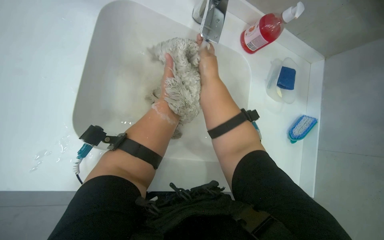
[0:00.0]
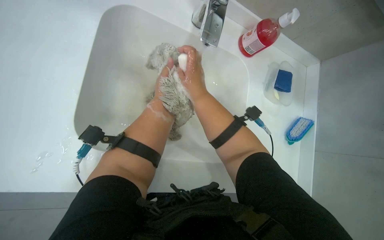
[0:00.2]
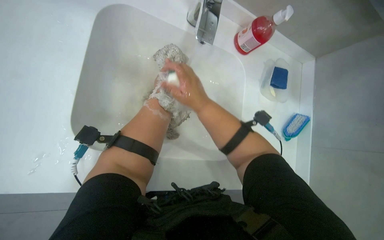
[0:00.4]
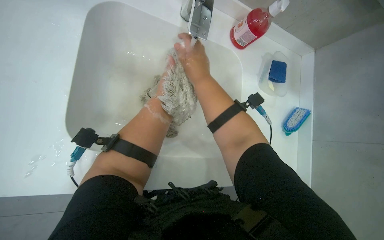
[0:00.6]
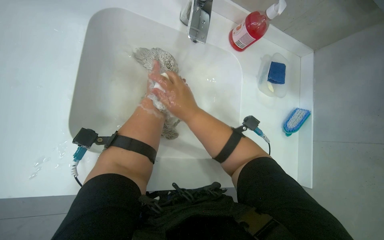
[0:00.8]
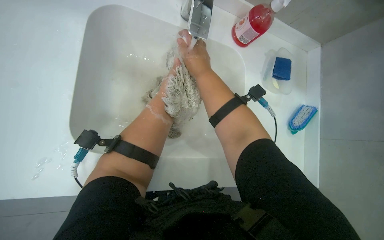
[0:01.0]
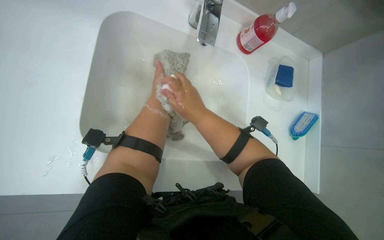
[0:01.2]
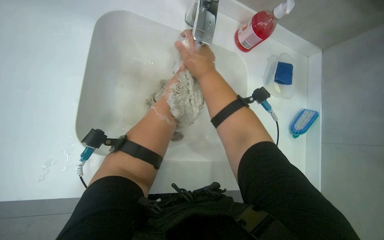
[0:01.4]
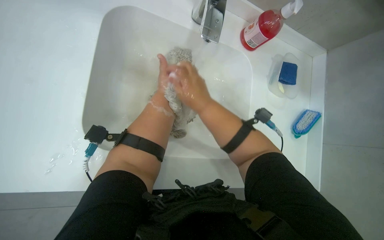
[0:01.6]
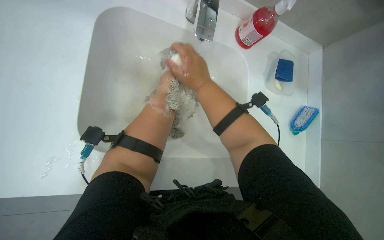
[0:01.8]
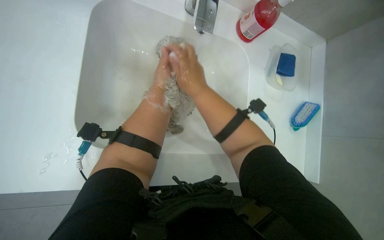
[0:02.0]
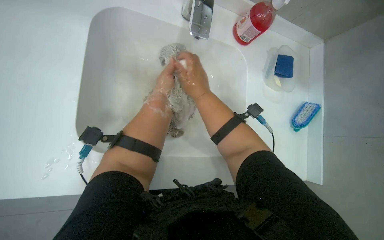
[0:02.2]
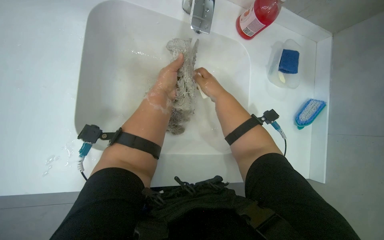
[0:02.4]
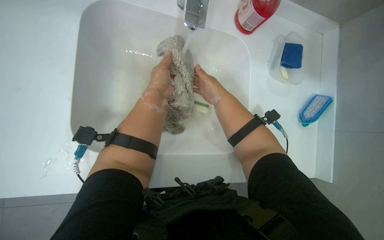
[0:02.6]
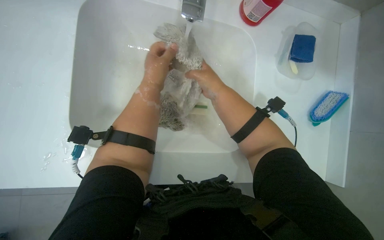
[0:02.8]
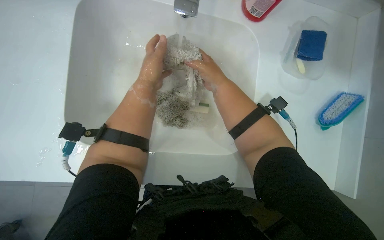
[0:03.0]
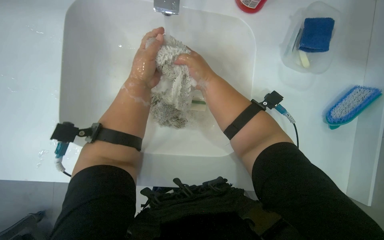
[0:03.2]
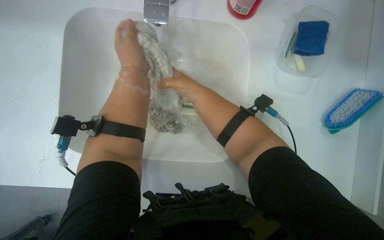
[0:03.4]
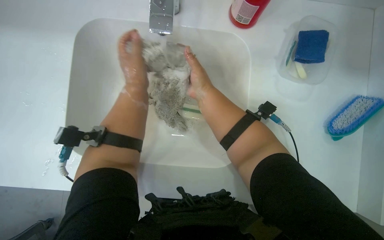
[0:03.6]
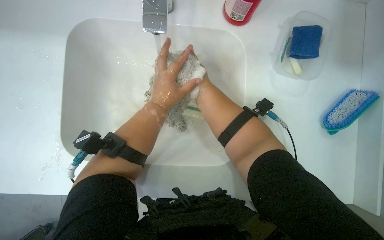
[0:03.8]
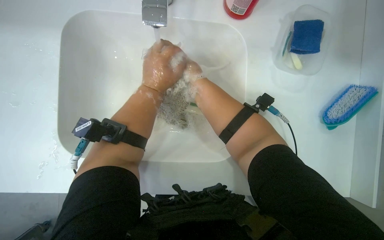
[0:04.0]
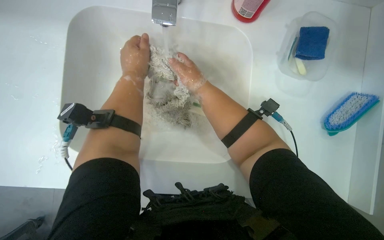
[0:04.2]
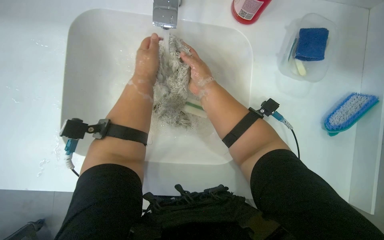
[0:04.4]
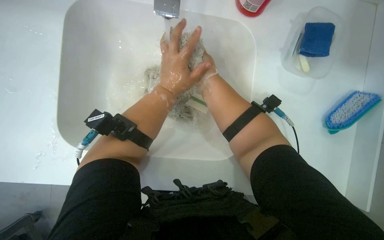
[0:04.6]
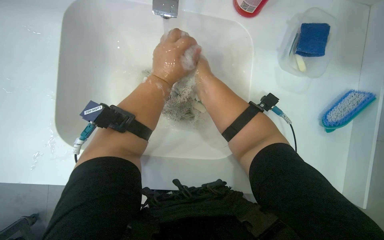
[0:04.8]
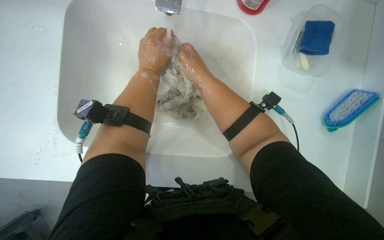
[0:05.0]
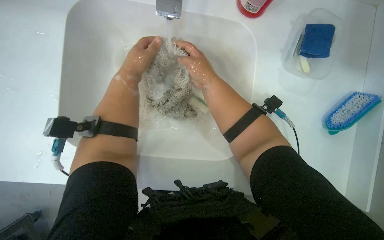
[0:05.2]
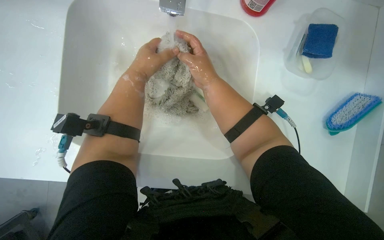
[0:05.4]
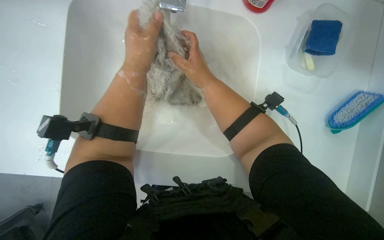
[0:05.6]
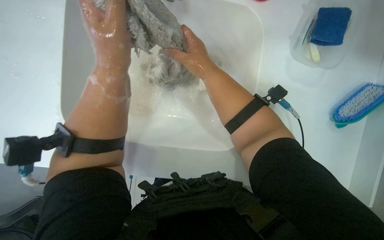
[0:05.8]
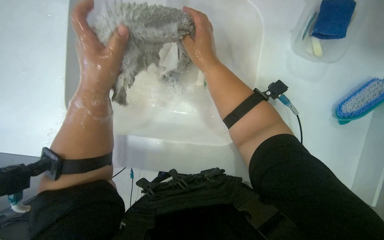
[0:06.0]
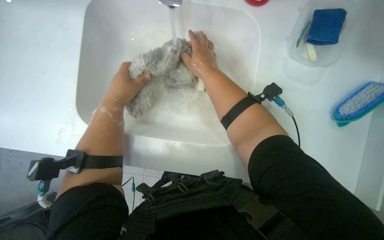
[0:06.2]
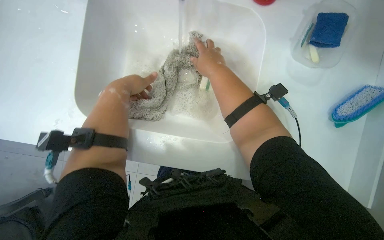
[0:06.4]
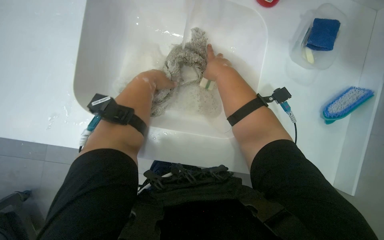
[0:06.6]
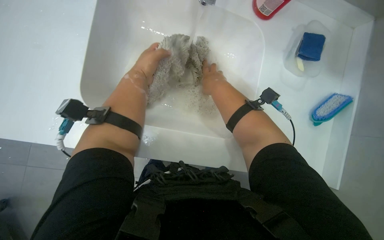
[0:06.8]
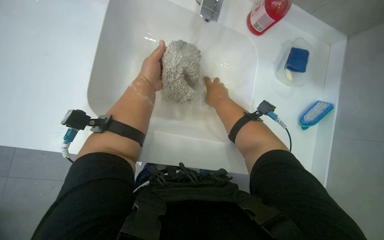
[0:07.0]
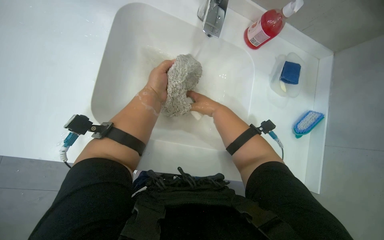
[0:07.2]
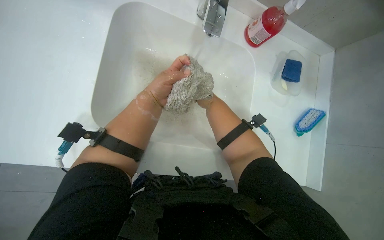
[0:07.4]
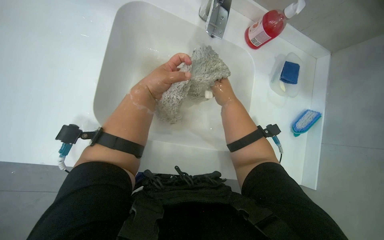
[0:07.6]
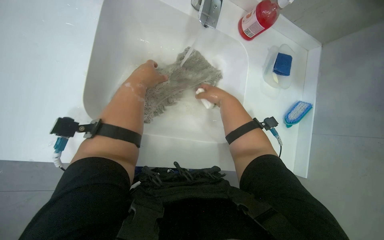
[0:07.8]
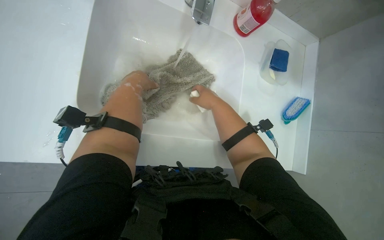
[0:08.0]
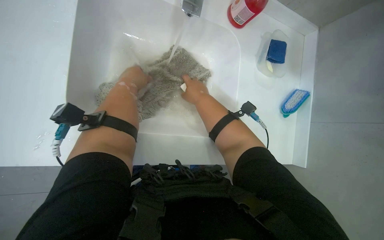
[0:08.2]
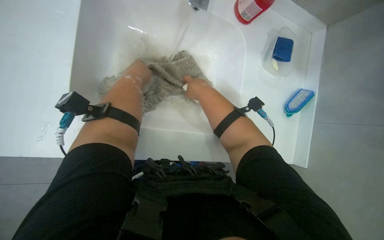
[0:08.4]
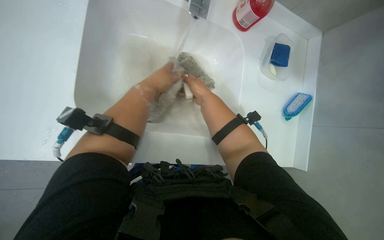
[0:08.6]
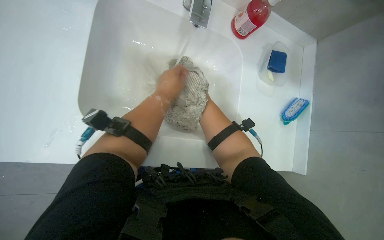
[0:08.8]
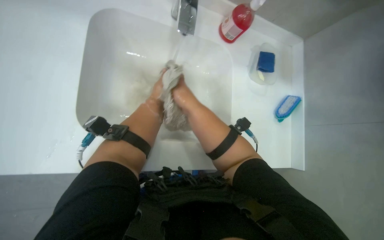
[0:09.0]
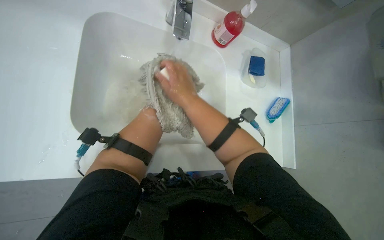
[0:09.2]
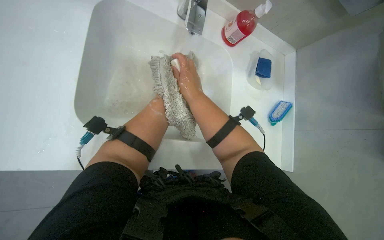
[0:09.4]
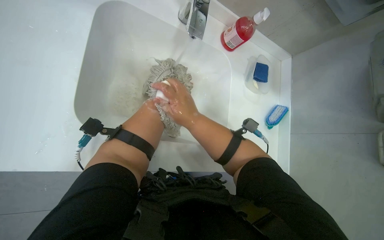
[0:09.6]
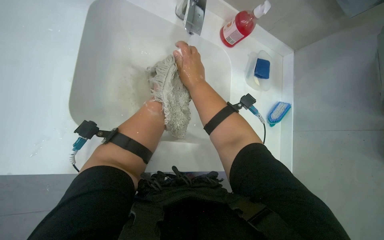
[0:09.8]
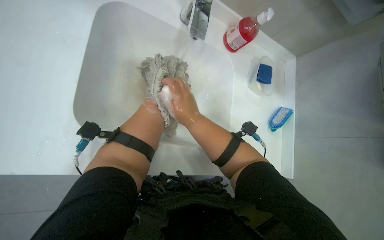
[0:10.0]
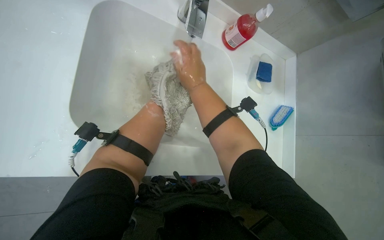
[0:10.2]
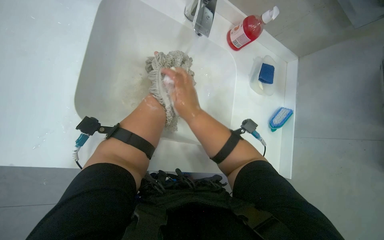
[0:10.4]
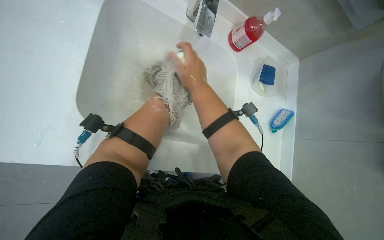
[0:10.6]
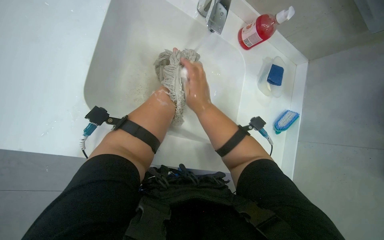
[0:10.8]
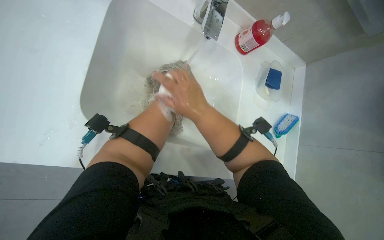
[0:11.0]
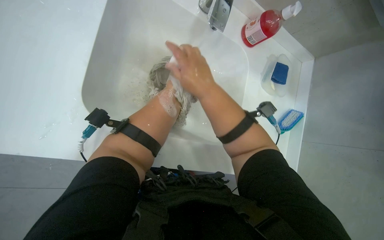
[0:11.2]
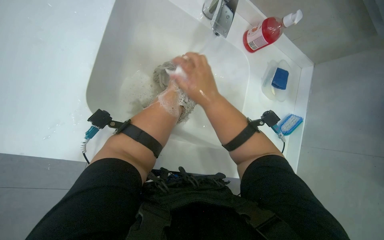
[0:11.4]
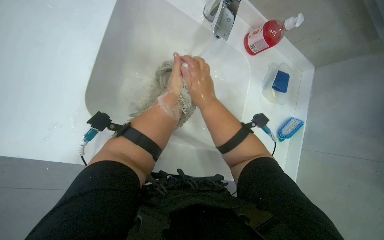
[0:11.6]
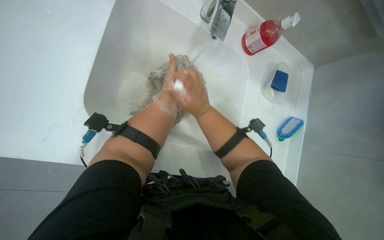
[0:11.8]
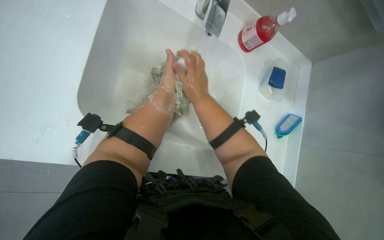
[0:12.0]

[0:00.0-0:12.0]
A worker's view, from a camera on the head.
Job: preparing cleaning supplies.
The whole recording: Washing mop head in sink. The worker washes and wrings out the mop head in the sink, then places it into a bucket.
0:00.0 to 0:01.6: The right hand goes up and down the picture, some 10 cm each way, reversing 4 times.
0:07.6 to 0:09.0: The left hand travels farther from the camera by approximately 15 cm. The right hand reaches some 15 cm farther from the camera, then returns.

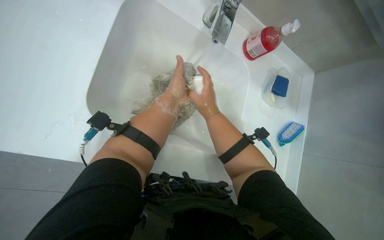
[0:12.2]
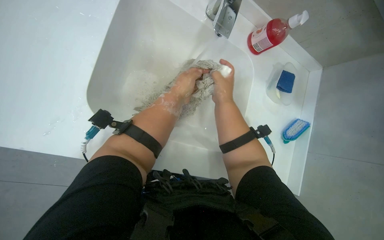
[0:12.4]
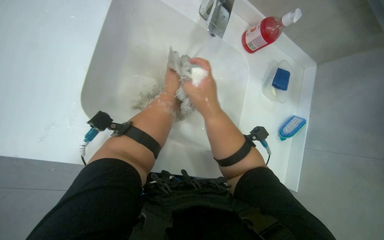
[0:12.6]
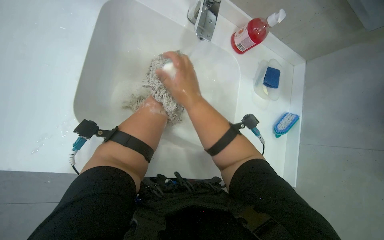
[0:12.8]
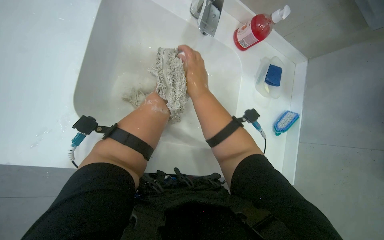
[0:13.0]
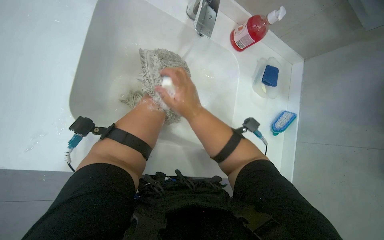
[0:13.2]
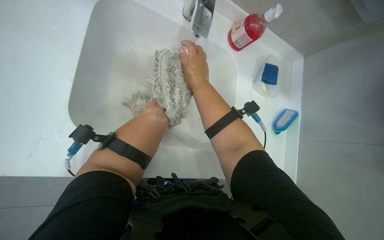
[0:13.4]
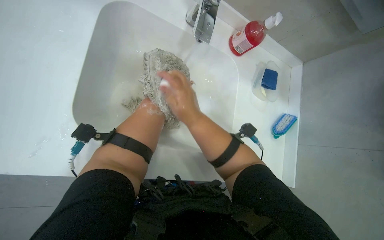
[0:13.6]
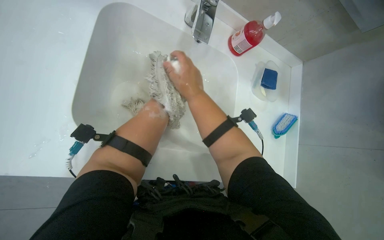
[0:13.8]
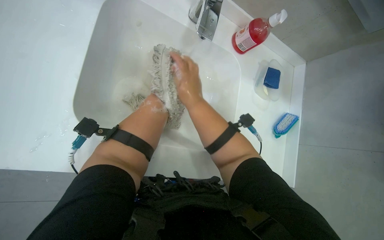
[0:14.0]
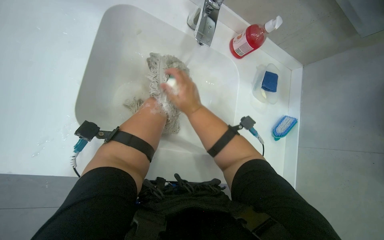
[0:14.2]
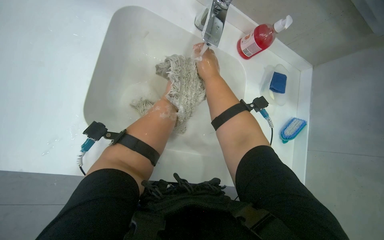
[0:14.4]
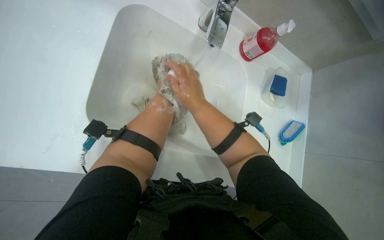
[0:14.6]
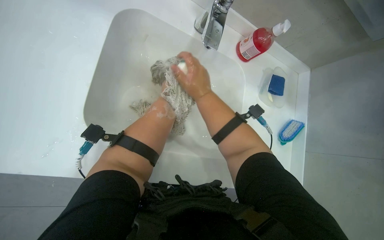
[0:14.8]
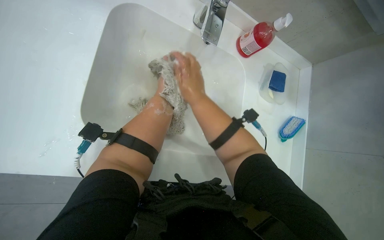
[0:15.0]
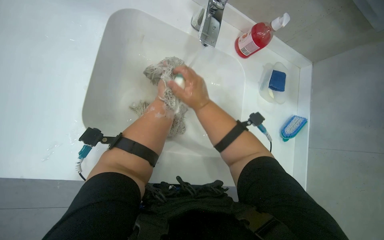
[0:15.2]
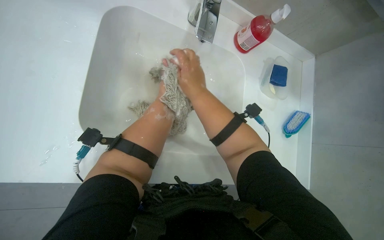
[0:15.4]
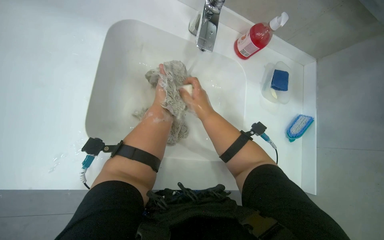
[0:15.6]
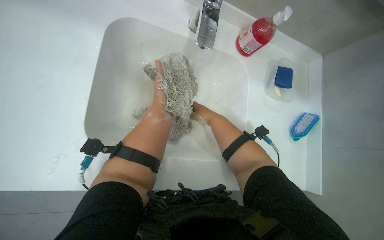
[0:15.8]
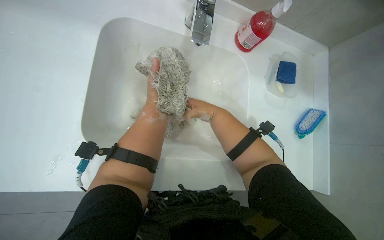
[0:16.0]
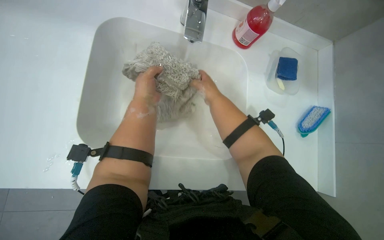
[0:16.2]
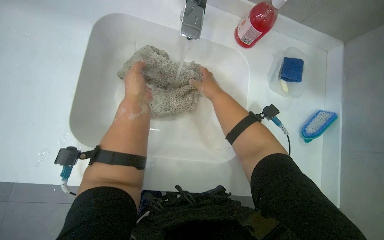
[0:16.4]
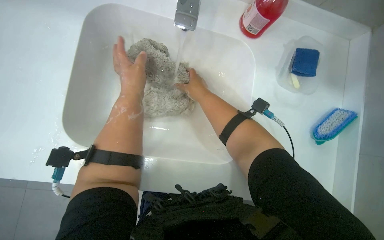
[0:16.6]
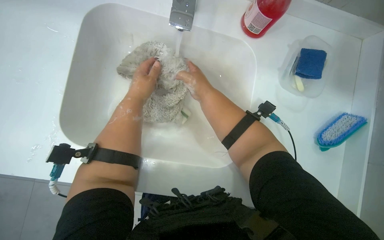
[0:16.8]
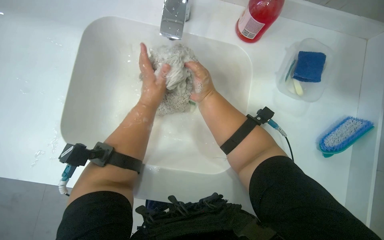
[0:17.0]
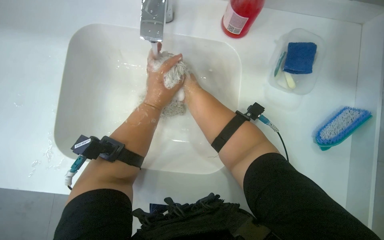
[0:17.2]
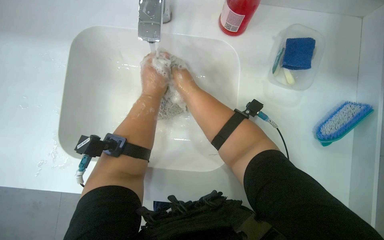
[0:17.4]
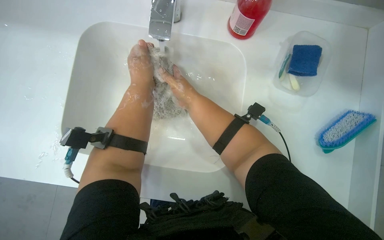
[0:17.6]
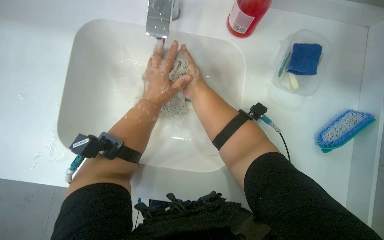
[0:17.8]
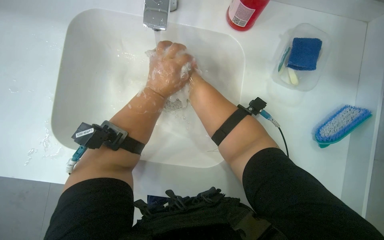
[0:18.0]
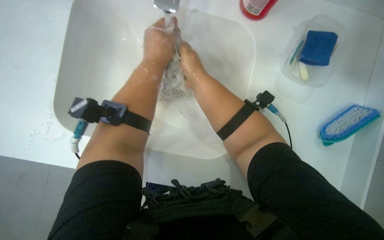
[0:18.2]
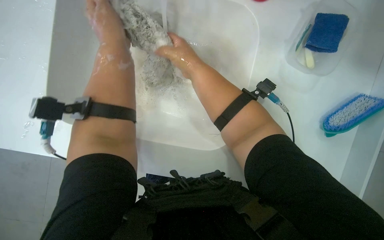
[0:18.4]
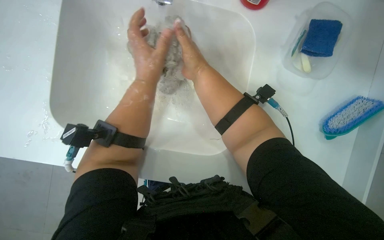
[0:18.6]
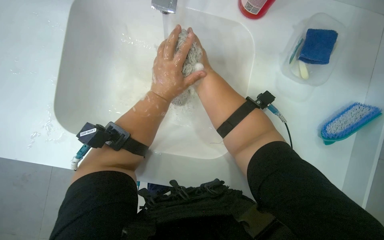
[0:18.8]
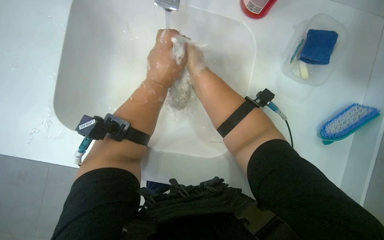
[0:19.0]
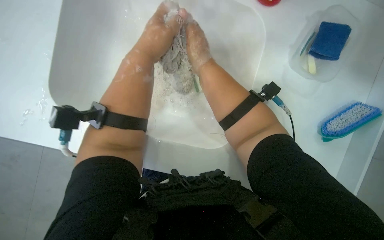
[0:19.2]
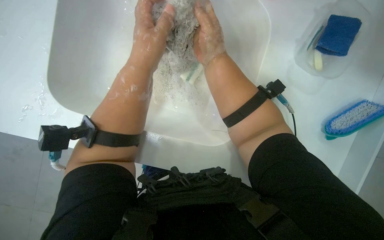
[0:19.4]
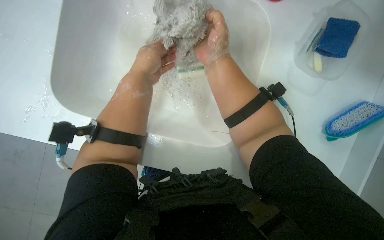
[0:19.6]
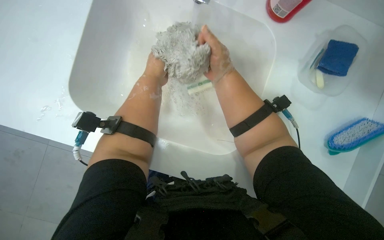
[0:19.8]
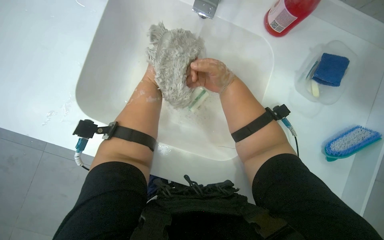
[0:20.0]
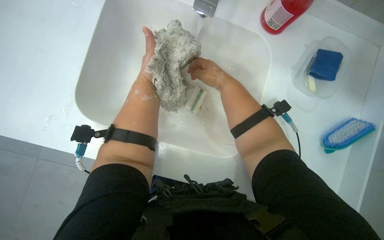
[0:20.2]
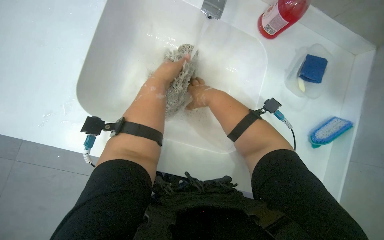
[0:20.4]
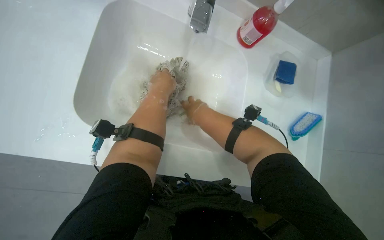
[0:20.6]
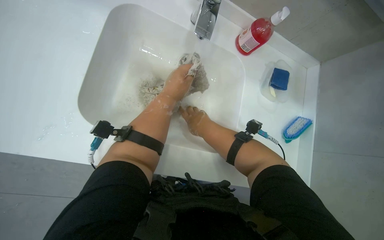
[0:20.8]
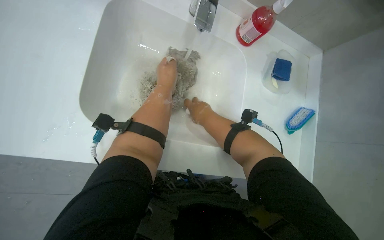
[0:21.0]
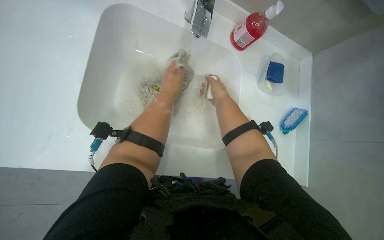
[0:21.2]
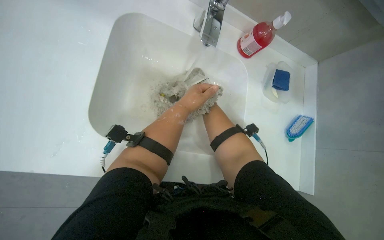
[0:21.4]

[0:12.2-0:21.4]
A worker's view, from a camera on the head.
Job: preparing cleaning supplies.
The whole recording: Washing mop head in sink. The worker washes and wrings out the mop head in the sink, then places it into a bucket.
0:13.8 to 0:15.2: The left hand heads farther from the camera, covering roughly 20 cm.
0:15.2 to 0:16.8: The camera sweeps to the left, by roughly 15 degrees. The left hand shifts about 10 cm nearer to the camera.
0:16.8 to 0:18.4: The left hand is displaced nearer to the camera by roughly 10 cm.
0:18.4 to 0:19.8: The right hand reaches some 10 cm farther from the camera, then returns.
0:19.8 to 0:21.4: The camera is aimed some 15 degrees further to the right.
